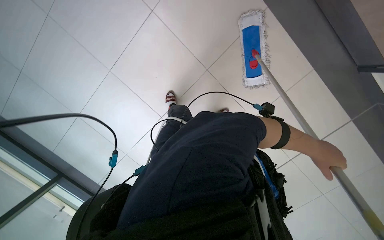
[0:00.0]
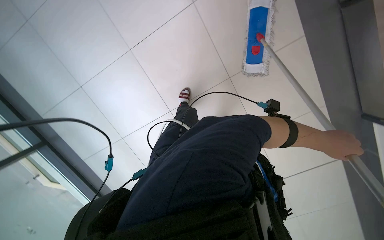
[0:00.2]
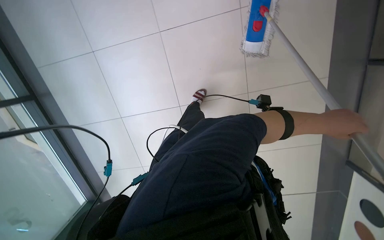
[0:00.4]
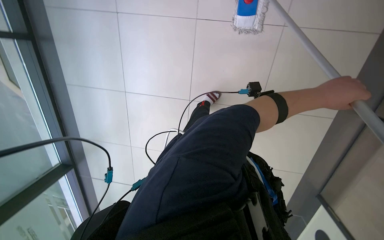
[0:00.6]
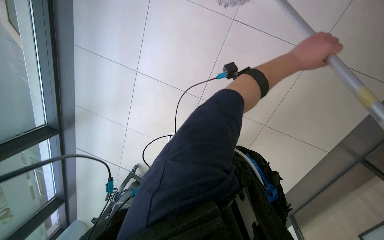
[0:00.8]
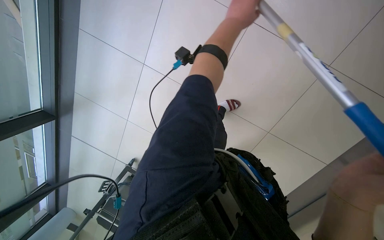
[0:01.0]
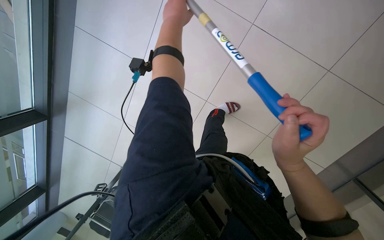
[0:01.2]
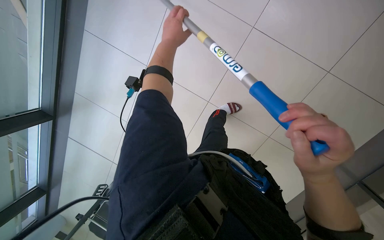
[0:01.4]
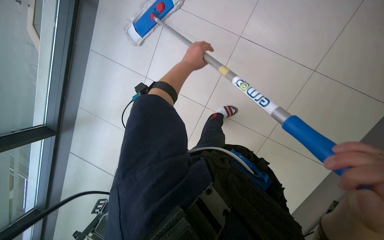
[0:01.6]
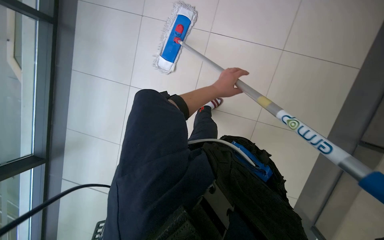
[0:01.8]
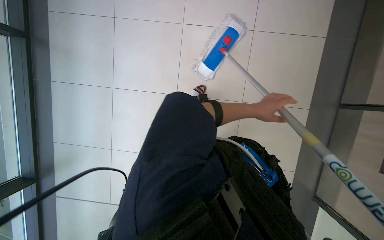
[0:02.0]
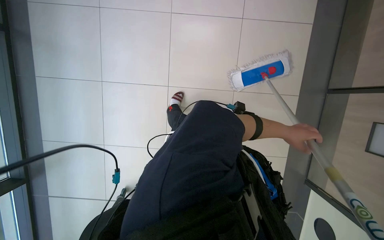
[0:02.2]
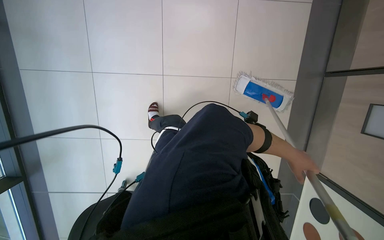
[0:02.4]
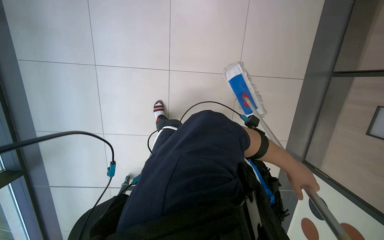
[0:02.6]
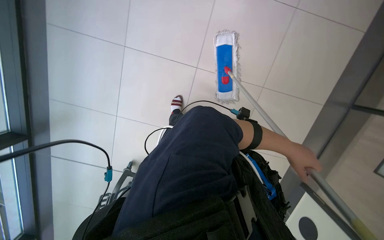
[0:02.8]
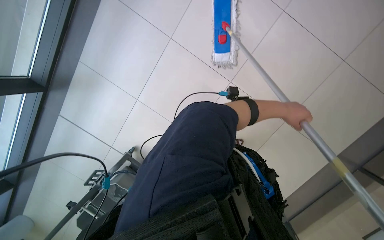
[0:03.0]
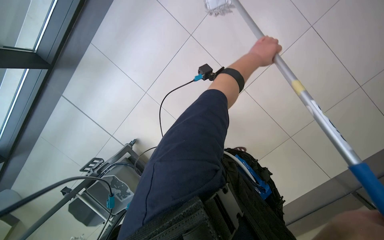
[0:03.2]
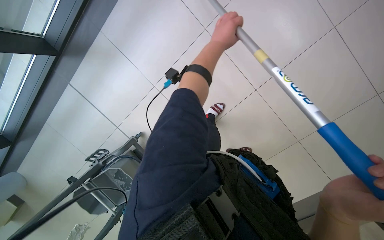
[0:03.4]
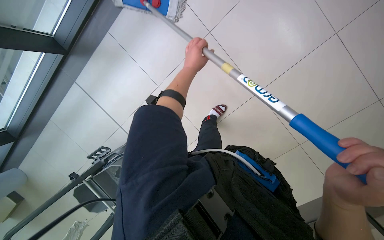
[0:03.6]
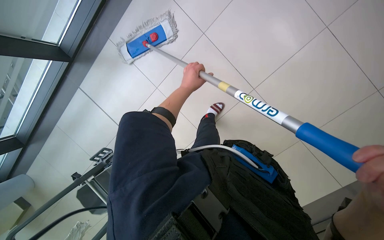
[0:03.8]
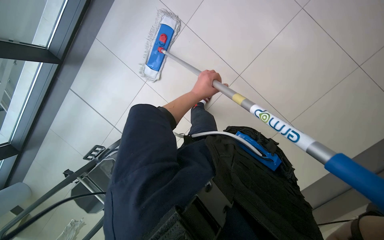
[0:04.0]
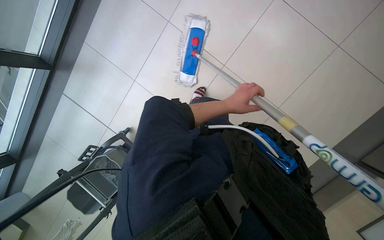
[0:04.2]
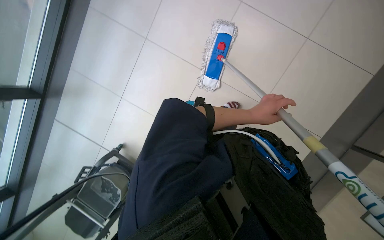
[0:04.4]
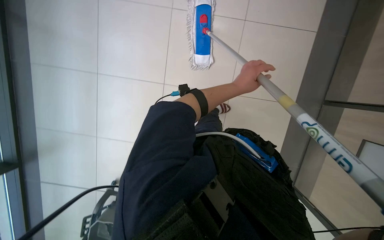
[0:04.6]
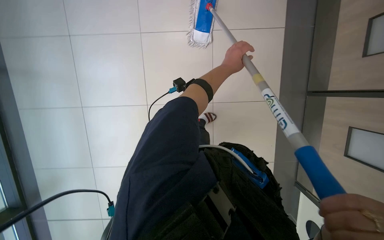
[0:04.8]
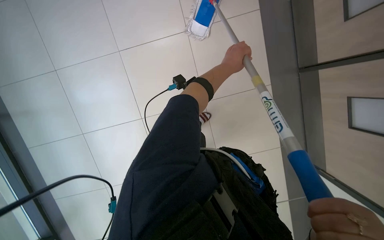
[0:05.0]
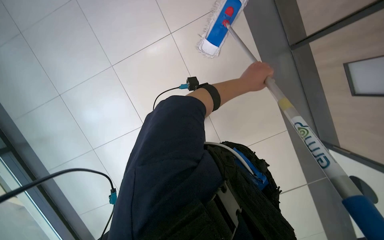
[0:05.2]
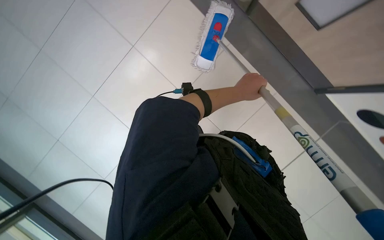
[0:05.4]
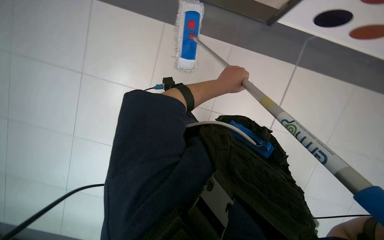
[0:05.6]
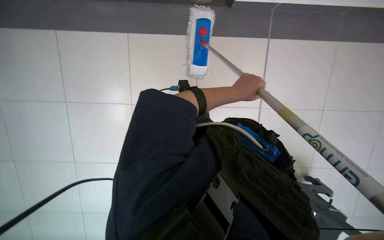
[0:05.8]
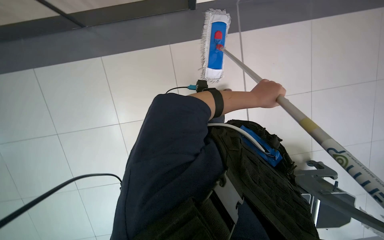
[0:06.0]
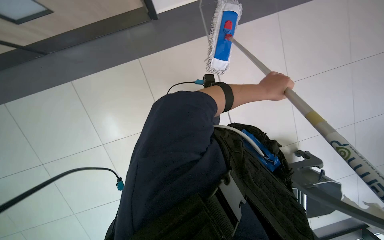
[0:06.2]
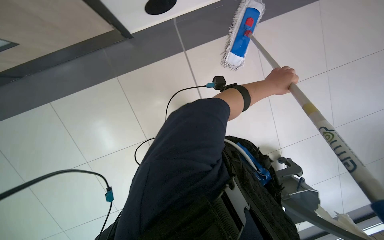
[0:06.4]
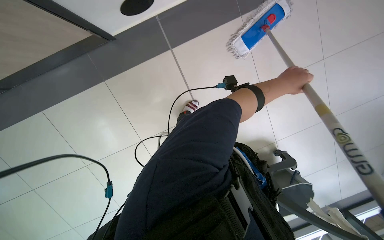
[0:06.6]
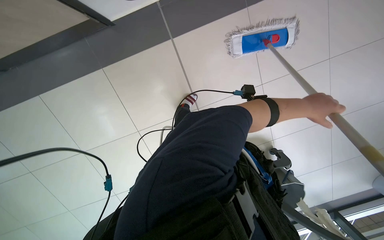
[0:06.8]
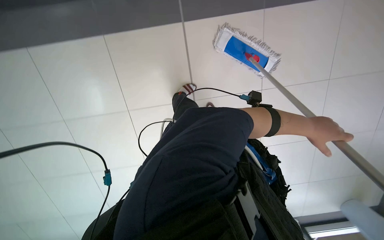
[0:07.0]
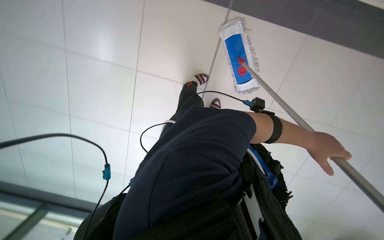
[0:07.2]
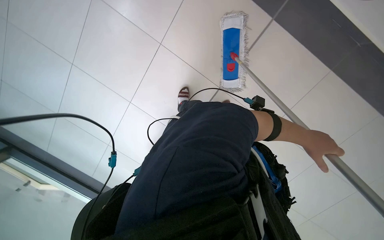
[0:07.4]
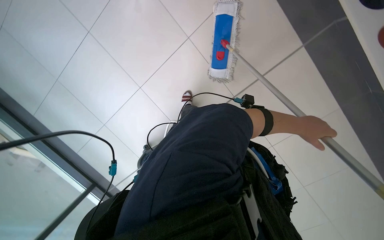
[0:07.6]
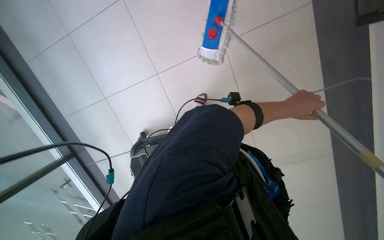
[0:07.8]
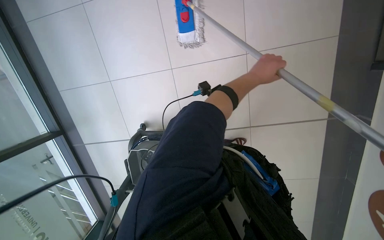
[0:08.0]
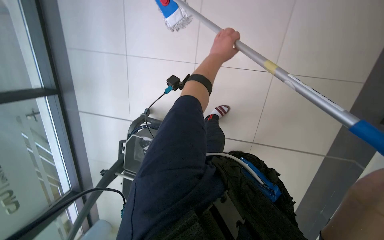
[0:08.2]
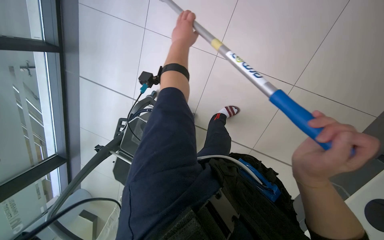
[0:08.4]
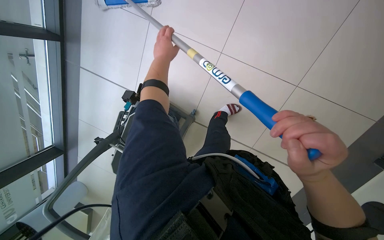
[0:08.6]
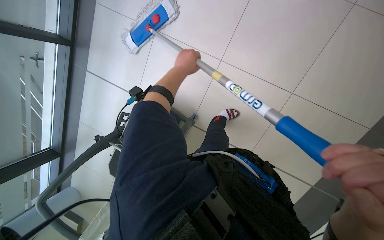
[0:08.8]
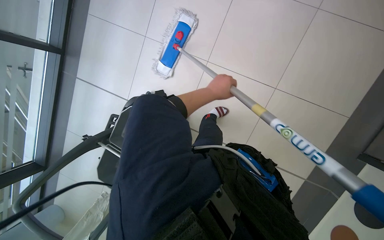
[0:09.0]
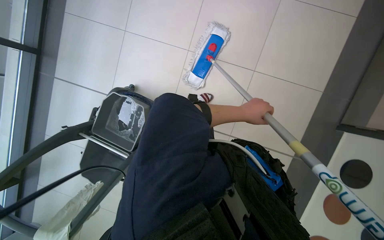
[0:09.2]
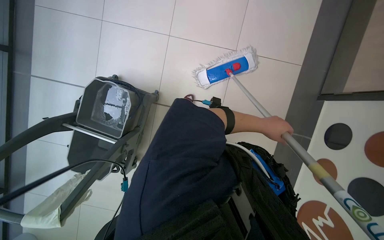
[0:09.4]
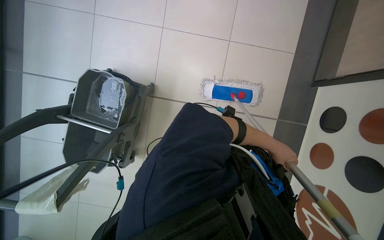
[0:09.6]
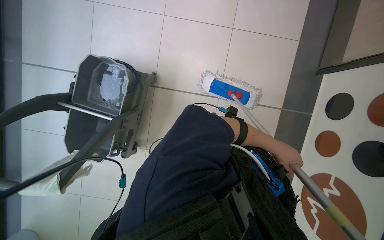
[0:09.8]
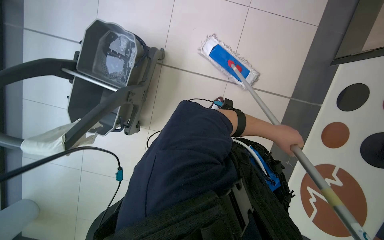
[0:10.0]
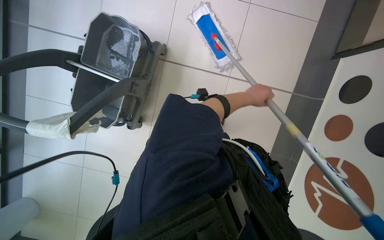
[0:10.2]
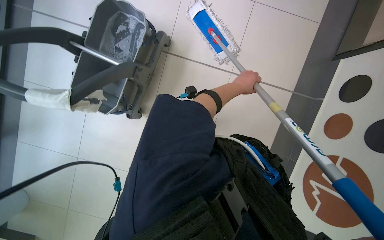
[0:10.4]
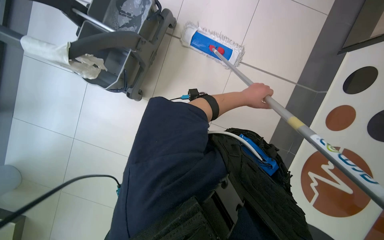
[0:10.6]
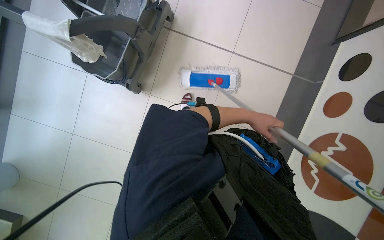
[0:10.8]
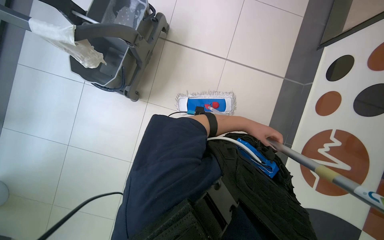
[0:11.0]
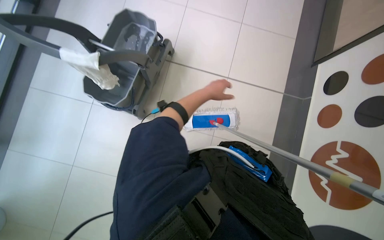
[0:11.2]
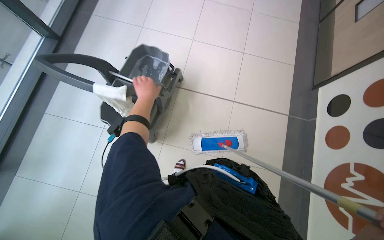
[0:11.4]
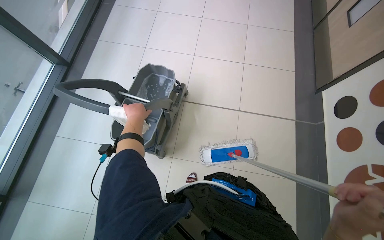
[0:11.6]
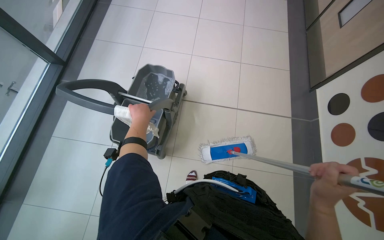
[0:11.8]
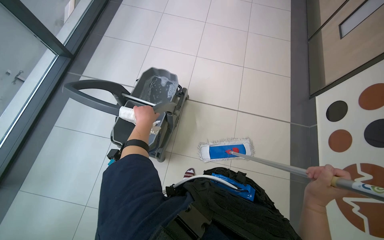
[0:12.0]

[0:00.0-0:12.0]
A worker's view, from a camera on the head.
Job: mopping floor.
The whole recording: Mopping tiled floor. The worker mops the tiled floor, occasionally moving the mop bucket and cleaning the mop head.
0:01.6 to 0:03.0: The left hand goes about 25 cm down the picture and to the right.
0:03.0 to 0:04.4: The view swings approximately 20 degrees to the left. The left hand goes roughly 30 cm to the left.
0:04.4 to 0:06.0: The camera is aimed about 25 degrees further to the left. The left hand goes up the picture and returns, approximately 10 cm each way.
0:06.0 to 0:07.6: The left hand goes approximately 30 cm to the right.
0:07.6 to 0:09.0: The left hand moves to the left, approximately 25 cm.
0:10.4 to 0:12.0: The wearer moves some 40 cm. The wearer looks some 25 degrees further upward.

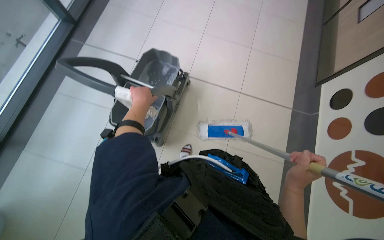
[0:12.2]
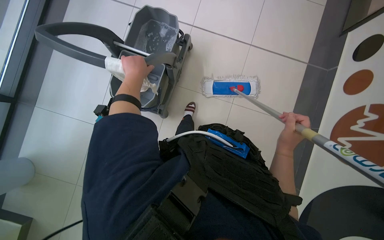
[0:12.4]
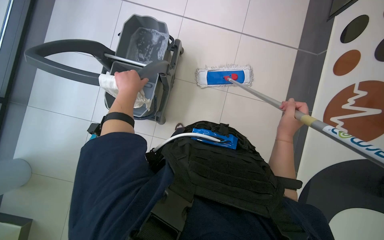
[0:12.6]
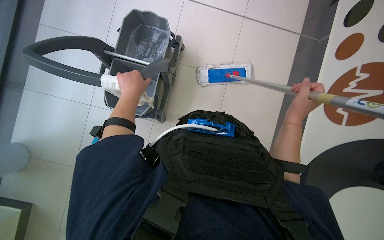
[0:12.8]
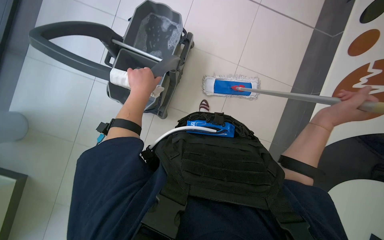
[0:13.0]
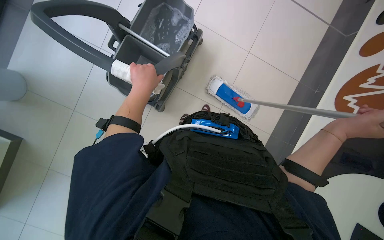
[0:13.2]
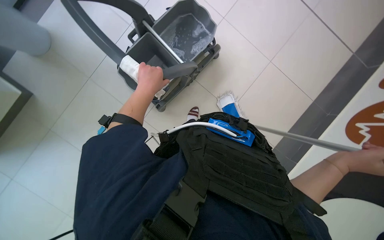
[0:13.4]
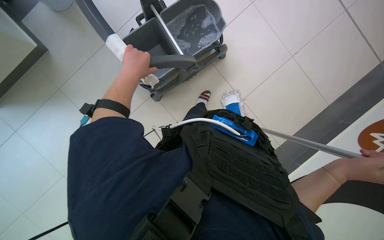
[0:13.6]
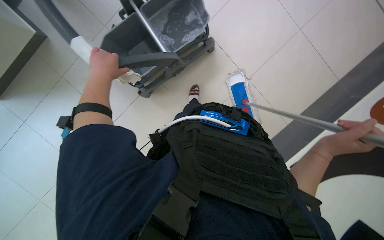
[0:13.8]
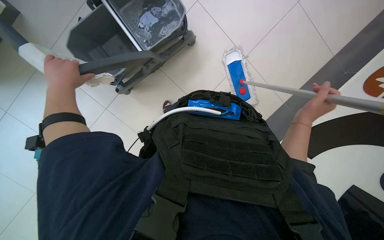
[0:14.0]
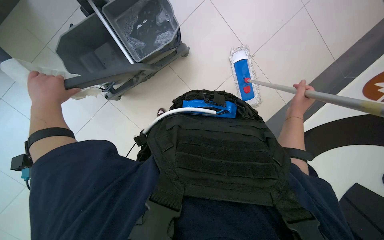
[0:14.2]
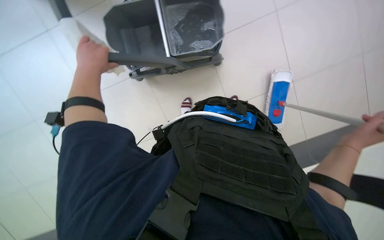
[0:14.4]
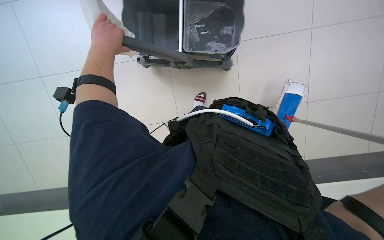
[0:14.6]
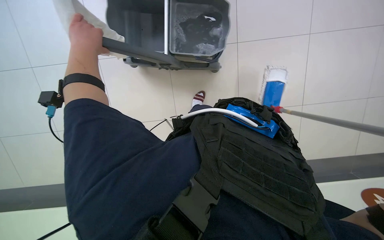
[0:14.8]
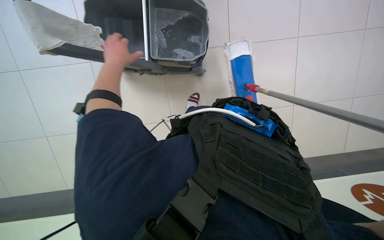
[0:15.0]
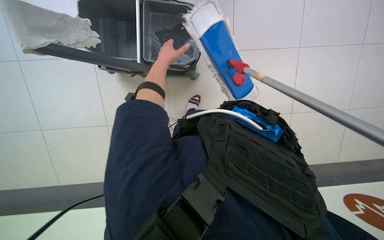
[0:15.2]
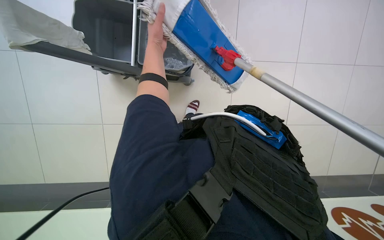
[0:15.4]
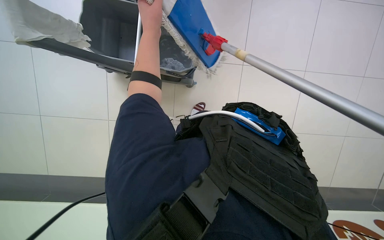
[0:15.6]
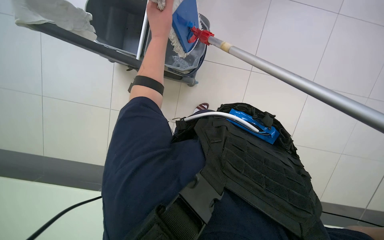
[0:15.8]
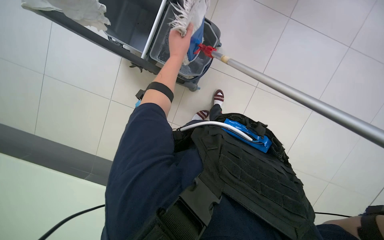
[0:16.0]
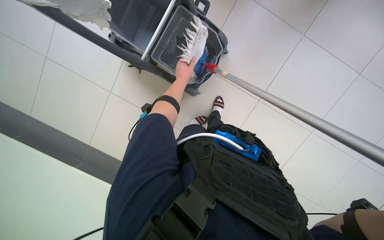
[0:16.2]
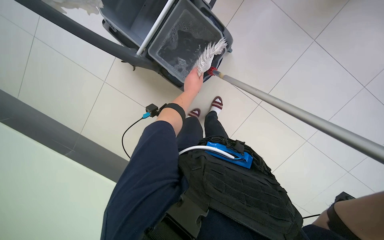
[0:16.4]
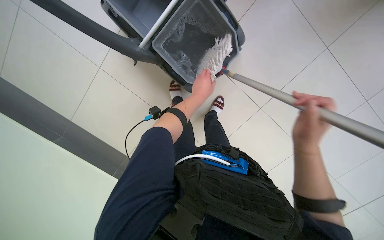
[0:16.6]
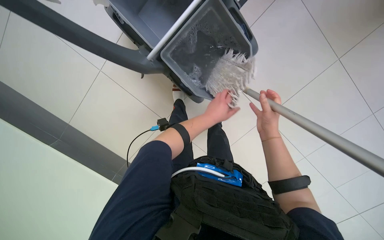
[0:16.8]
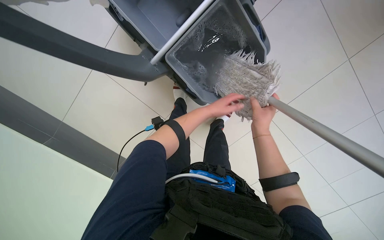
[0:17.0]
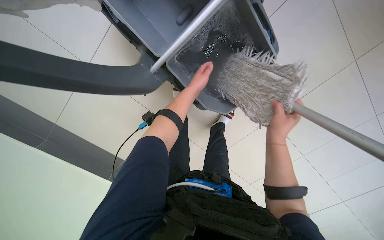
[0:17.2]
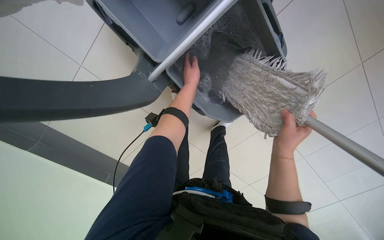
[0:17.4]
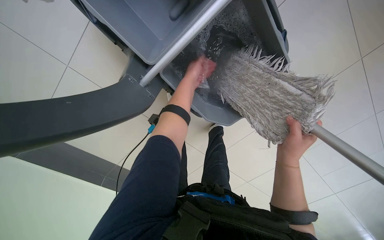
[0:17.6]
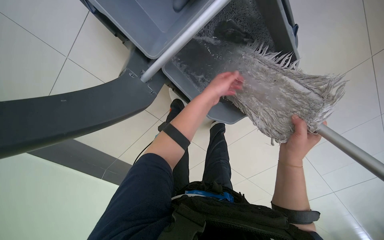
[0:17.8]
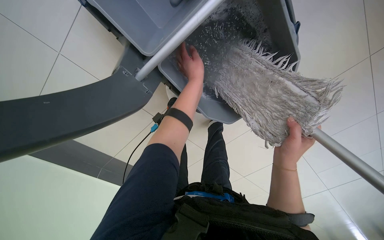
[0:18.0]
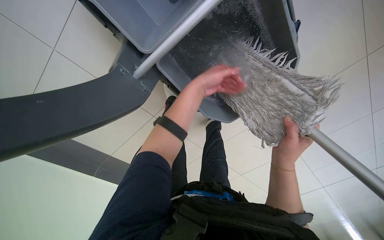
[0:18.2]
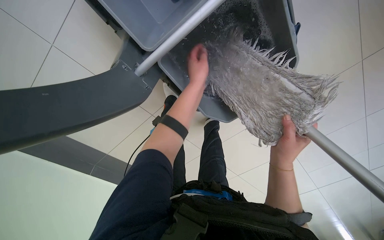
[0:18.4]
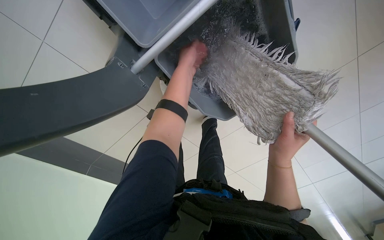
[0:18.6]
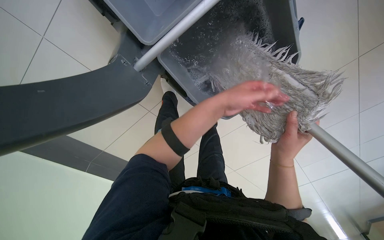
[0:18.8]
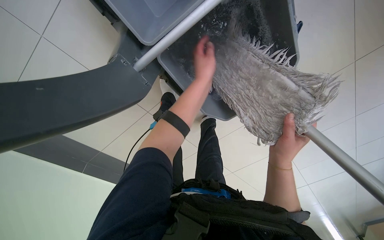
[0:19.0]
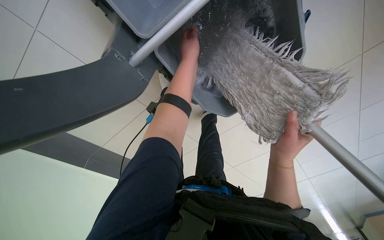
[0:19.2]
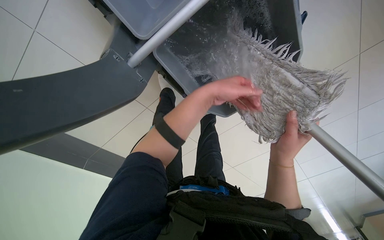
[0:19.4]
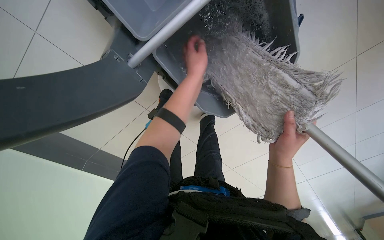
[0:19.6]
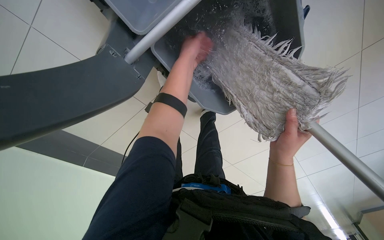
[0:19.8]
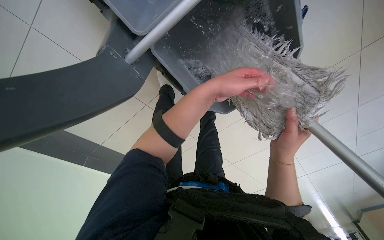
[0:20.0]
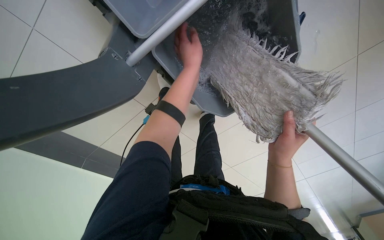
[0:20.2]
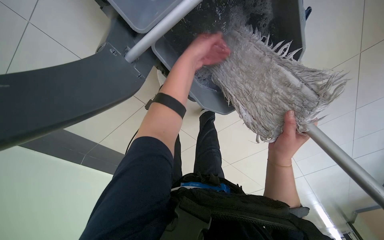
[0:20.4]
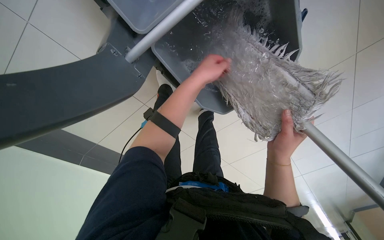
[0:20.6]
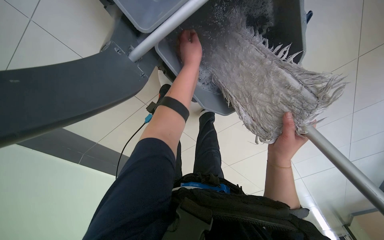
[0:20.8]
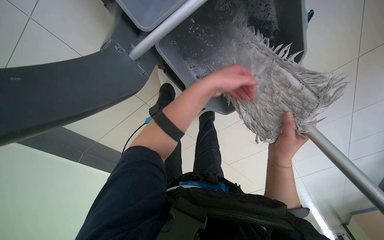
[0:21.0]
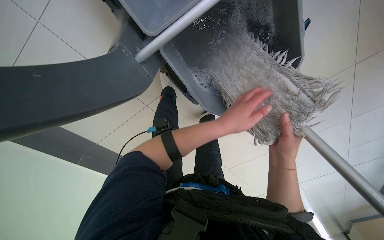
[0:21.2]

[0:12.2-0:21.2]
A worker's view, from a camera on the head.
Job: mopping floor.
The whole recording: Mopping tiled floor. The worker mops the tiled floor, occasionally moving the mop bucket and cleaning the mop head.
0:12.2 to 0:13.8: The camera pitches downward, by about 35 degrees.
0:13.8 to 0:15.2: The left hand shifts approximately 20 cm farther from the camera and to the right.
0:15.2 to 0:16.6: The left hand heads to the right, covering approximately 20 cm.
0:16.6 to 0:18.2: The left hand travels down the picture and back again, some 5 cm each way.
0:18.2 to 0:19.8: The left hand goes up and down the picture, roughly 15 cm each way, reversing 3 times.
0:19.8 to 0:21.2: The left hand swings up and down the picture, about 20 cm each way, with 2 reversals.
